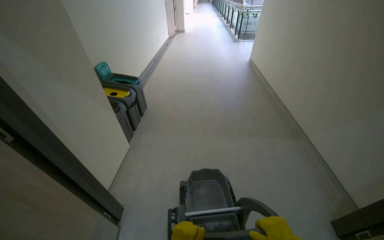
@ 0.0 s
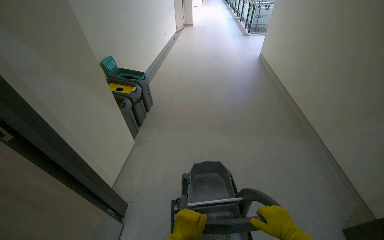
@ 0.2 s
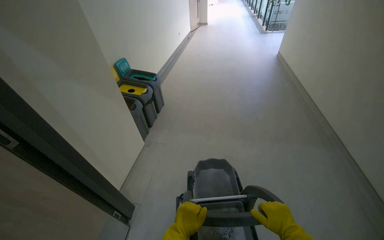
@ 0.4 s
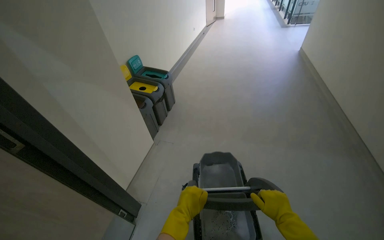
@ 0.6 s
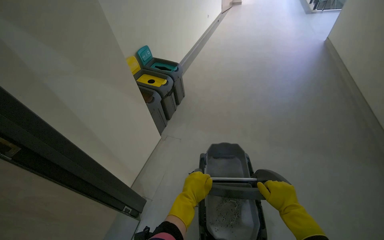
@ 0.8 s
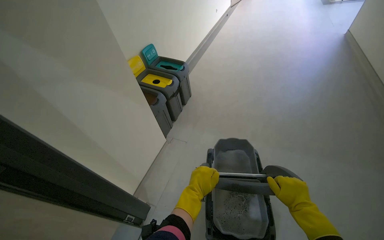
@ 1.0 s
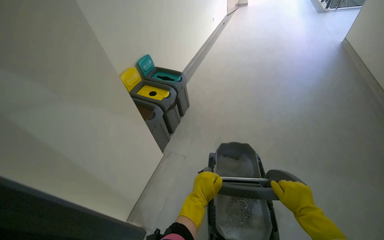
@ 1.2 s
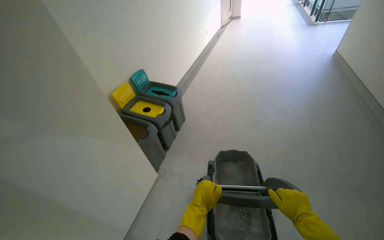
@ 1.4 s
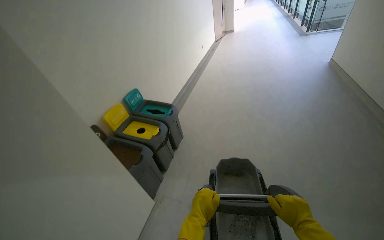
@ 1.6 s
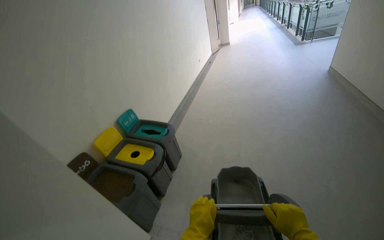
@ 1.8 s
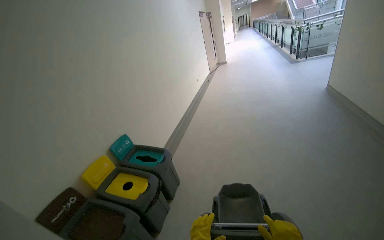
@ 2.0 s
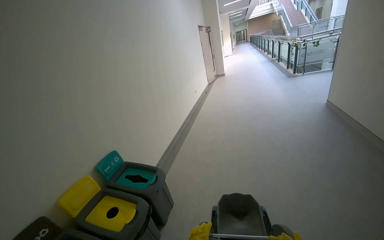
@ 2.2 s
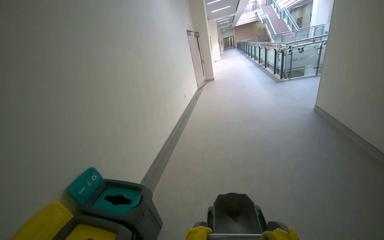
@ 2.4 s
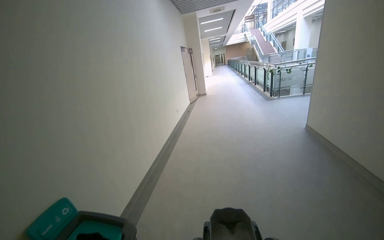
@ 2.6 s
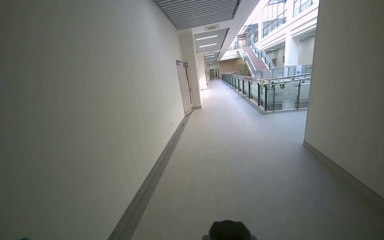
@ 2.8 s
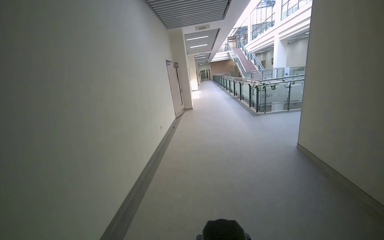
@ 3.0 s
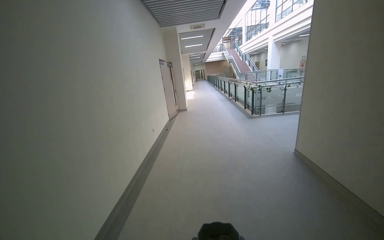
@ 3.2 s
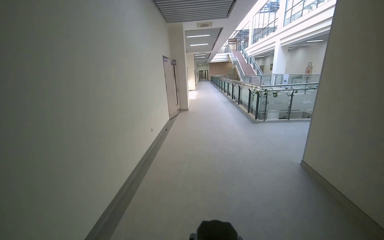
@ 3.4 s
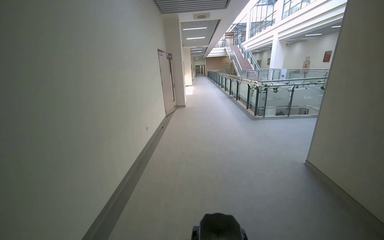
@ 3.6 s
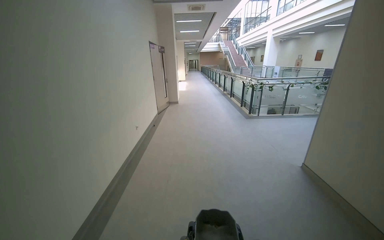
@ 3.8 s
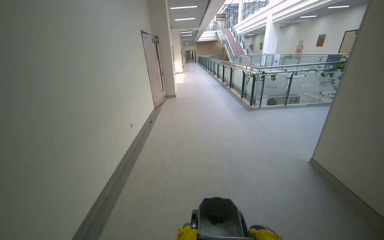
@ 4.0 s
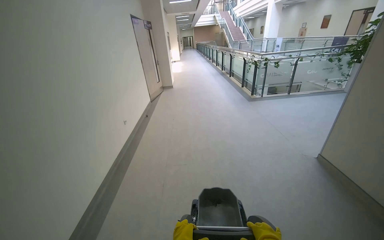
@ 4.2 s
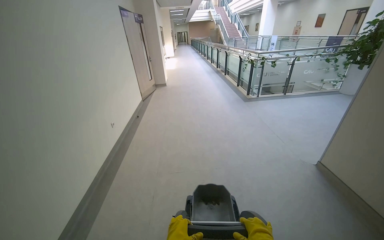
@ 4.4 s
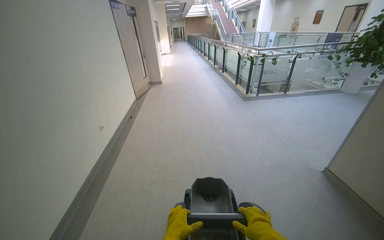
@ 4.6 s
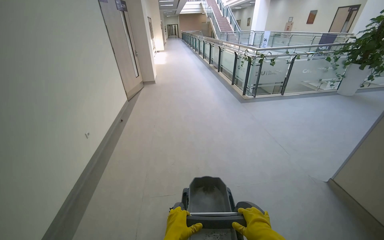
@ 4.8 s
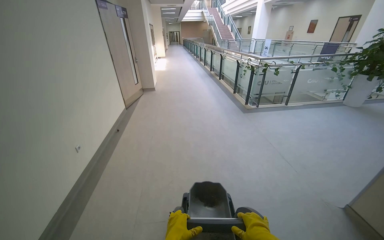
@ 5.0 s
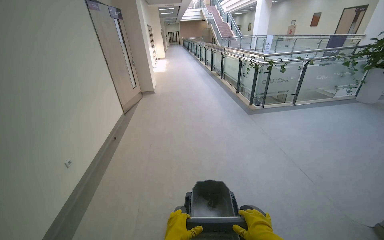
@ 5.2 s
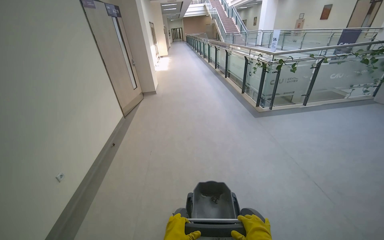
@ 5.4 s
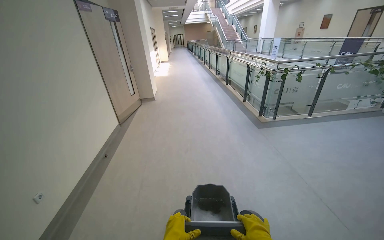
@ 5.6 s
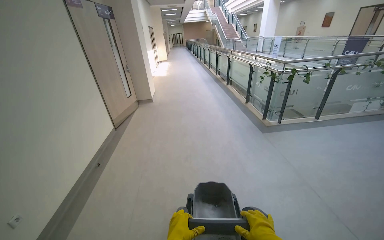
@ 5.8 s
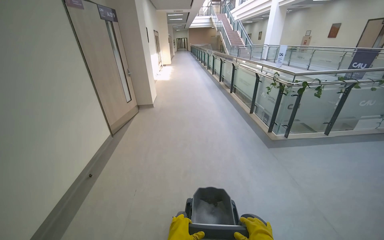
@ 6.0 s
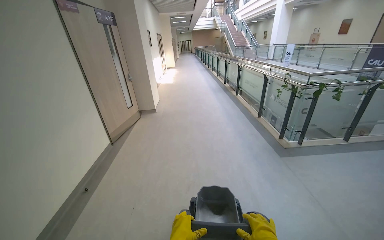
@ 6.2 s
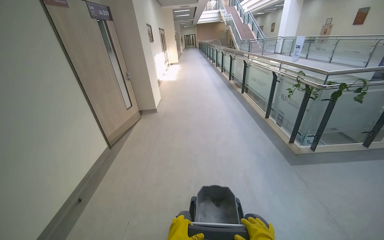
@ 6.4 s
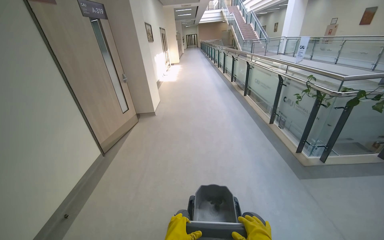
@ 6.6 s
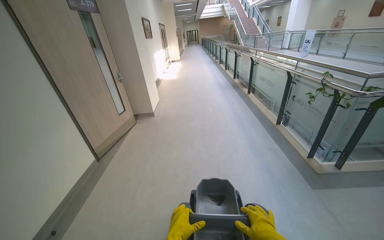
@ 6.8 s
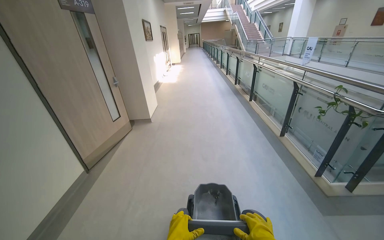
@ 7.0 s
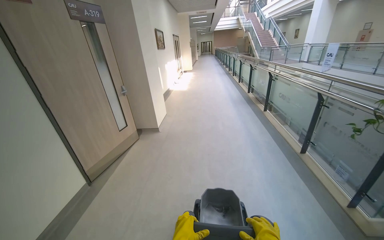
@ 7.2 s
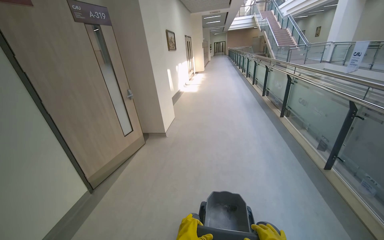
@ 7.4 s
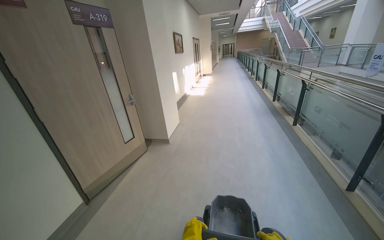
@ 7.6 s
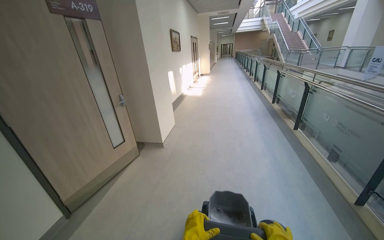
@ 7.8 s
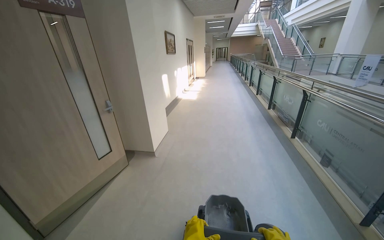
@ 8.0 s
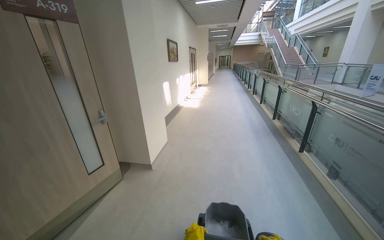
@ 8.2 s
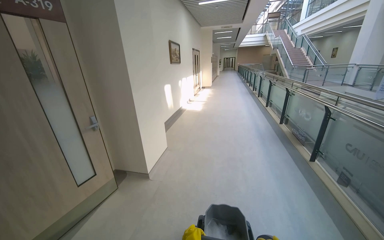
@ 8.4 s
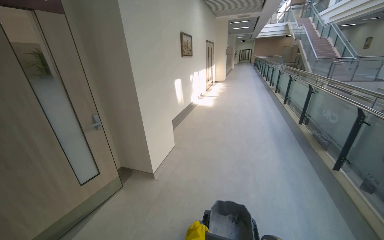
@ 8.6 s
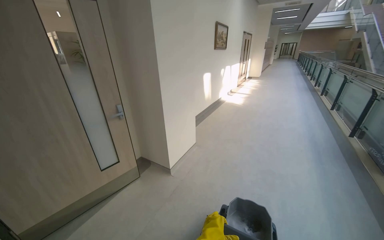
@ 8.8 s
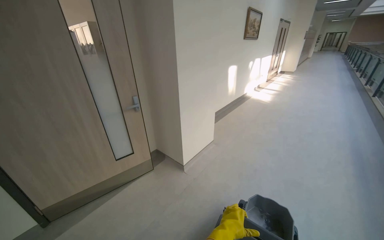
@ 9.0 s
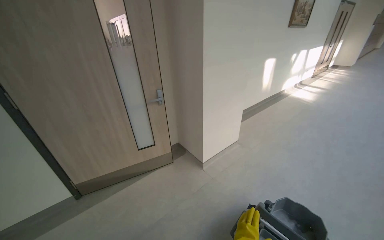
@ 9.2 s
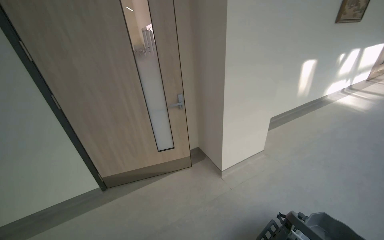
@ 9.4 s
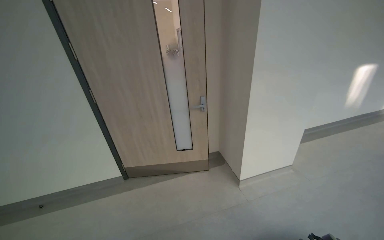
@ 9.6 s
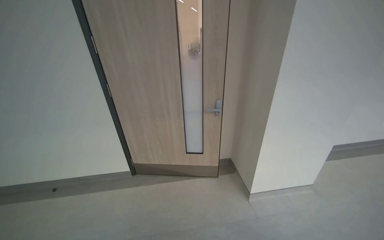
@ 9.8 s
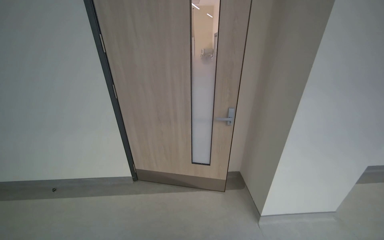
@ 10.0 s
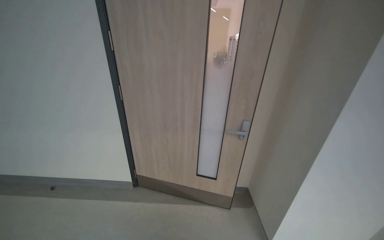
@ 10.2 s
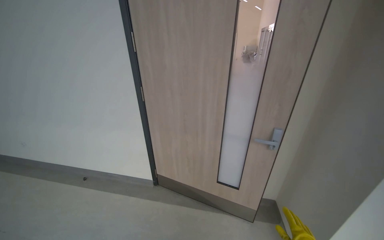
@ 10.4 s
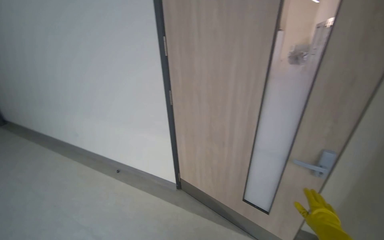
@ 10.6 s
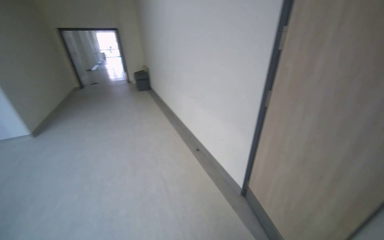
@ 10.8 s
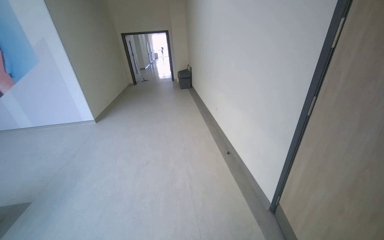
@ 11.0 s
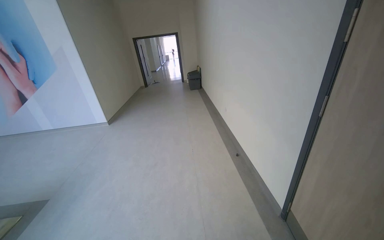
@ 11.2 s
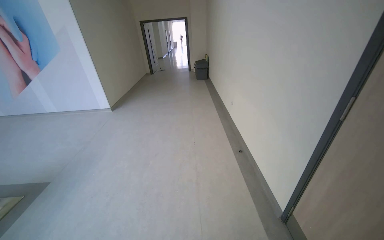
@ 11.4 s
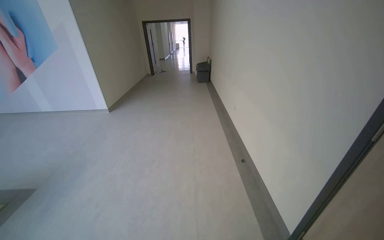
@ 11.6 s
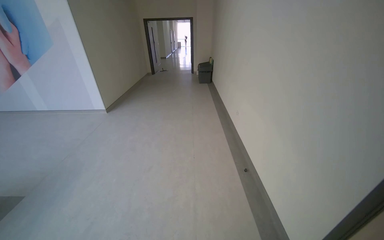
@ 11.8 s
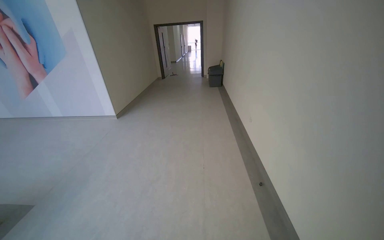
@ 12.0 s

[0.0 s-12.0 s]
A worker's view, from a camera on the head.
Job: mopping floor.
The whole recording: Mopping hallway floor. The worker mops the hallway floor using a flat mop and a bucket.
0.0 to 1.6 s: The camera is carried about 80 cm. The camera sweeps to the left, by approximately 20 degrees.
1.6 to 3.0 s: The camera is carried approximately 1 m. The view tilts about 25 degrees upward.
3.0 to 4.4 s: The head travels roughly 1.5 m. The camera pitches downward, by some 10 degrees.
4.4 to 6.0 s: The camera travels some 1.5 m.
6.0 to 7.6 s: The wearer moves about 1.5 m. The view pans to the left by some 15 degrees.
7.6 to 9.0 s: The camera travels about 1 m. The head turns to the left by approximately 25 degrees.
9.0 to 10.4 s: The head travels some 60 cm. The wearer looks some 60 degrees further to the left.
10.4 to 12.0 s: The camera travels approximately 60 cm. The wearer looks roughly 85 degrees further to the left.

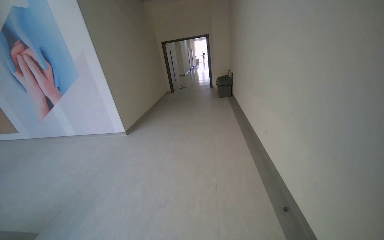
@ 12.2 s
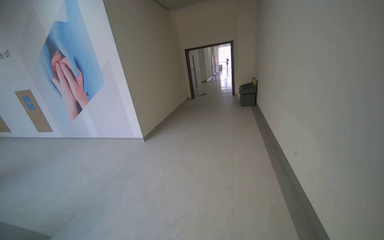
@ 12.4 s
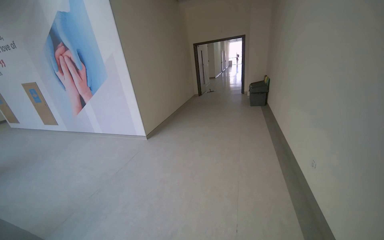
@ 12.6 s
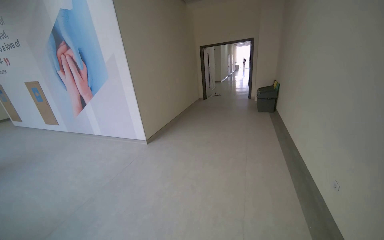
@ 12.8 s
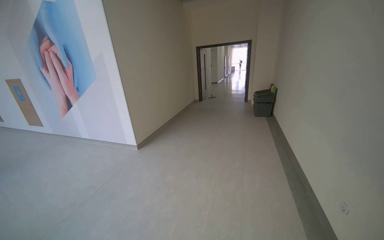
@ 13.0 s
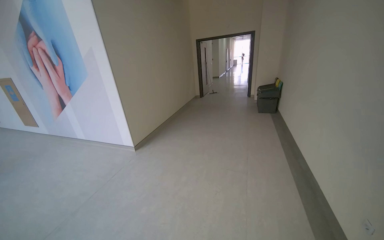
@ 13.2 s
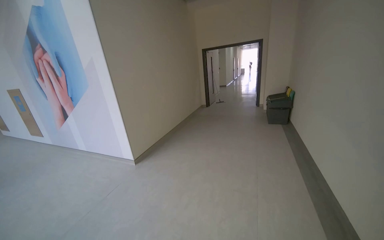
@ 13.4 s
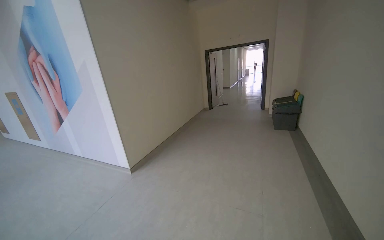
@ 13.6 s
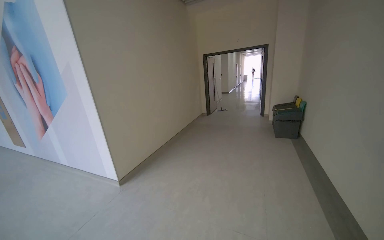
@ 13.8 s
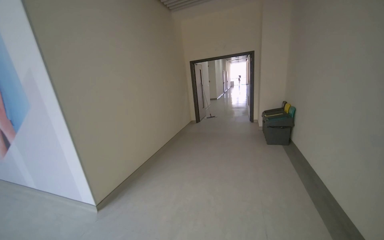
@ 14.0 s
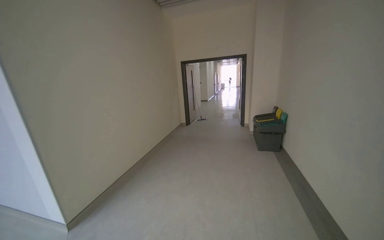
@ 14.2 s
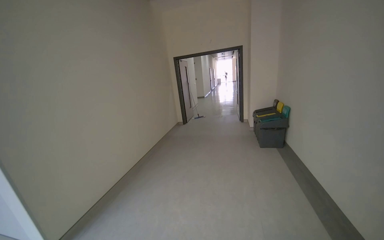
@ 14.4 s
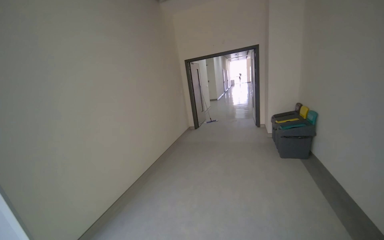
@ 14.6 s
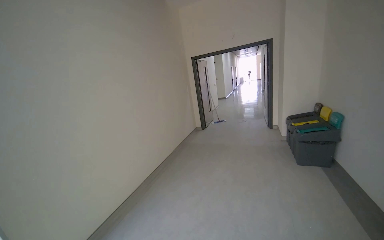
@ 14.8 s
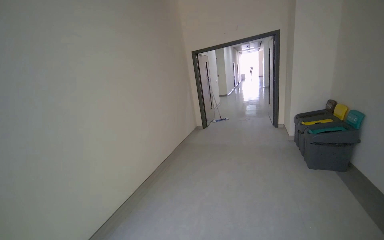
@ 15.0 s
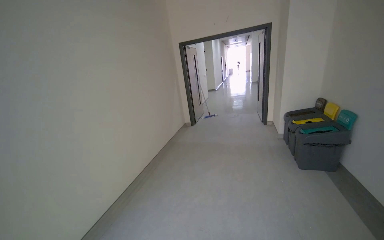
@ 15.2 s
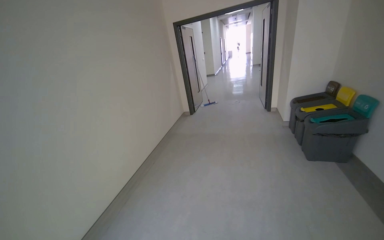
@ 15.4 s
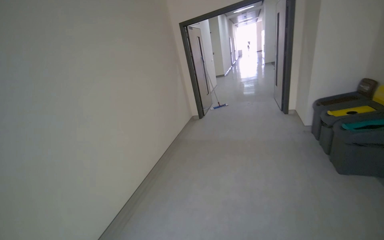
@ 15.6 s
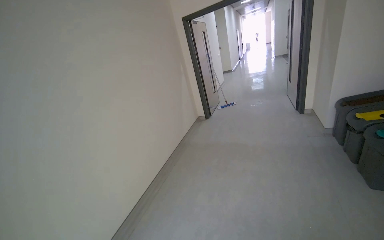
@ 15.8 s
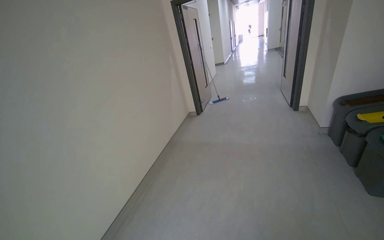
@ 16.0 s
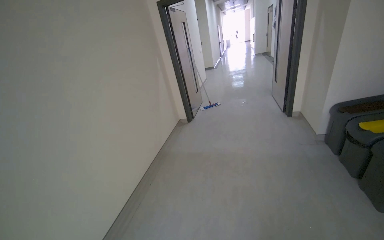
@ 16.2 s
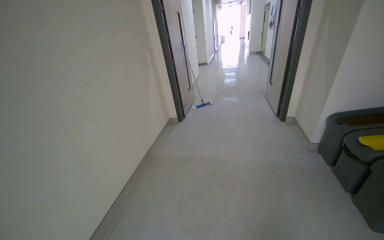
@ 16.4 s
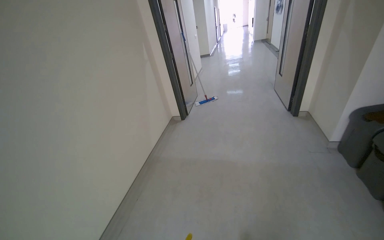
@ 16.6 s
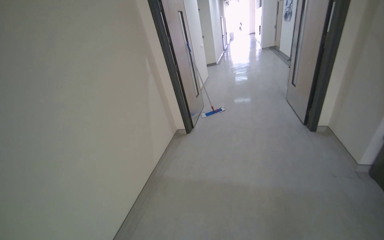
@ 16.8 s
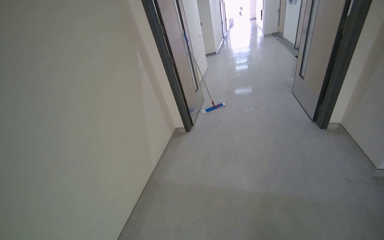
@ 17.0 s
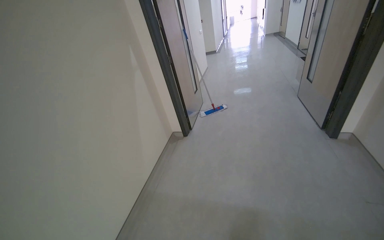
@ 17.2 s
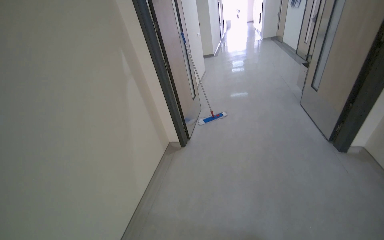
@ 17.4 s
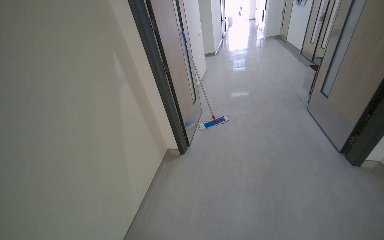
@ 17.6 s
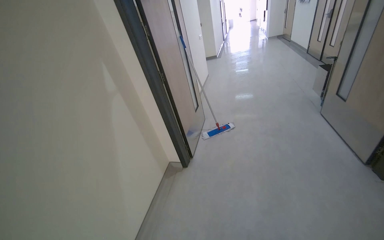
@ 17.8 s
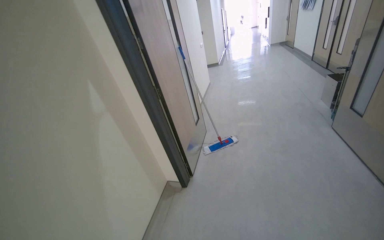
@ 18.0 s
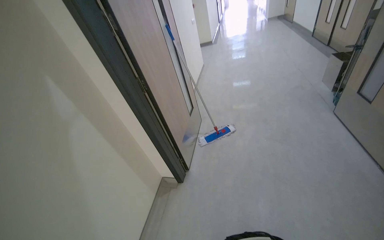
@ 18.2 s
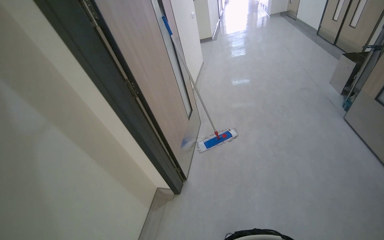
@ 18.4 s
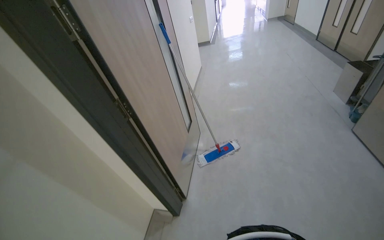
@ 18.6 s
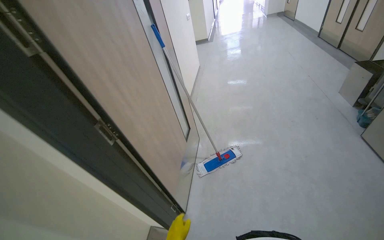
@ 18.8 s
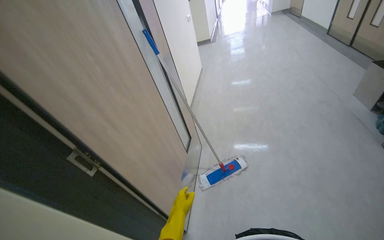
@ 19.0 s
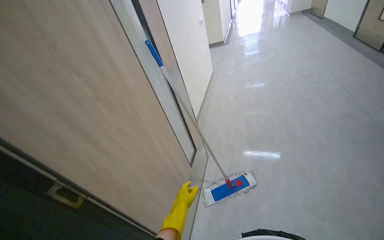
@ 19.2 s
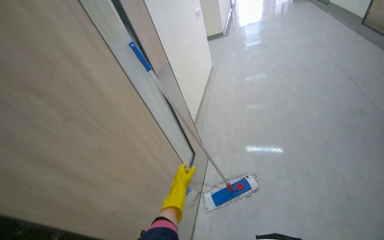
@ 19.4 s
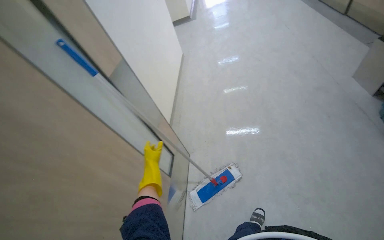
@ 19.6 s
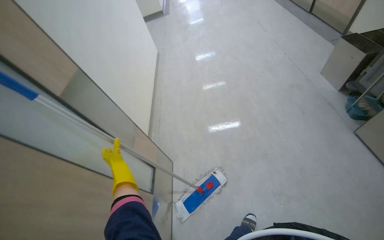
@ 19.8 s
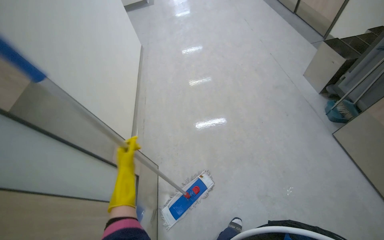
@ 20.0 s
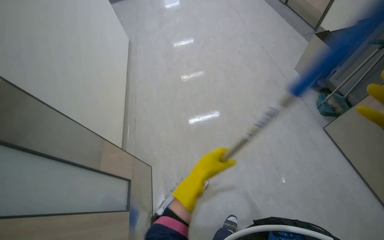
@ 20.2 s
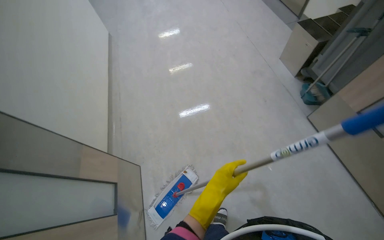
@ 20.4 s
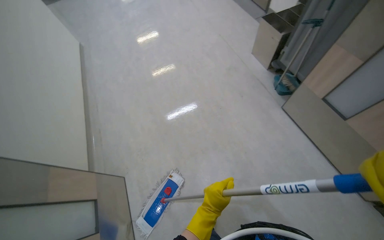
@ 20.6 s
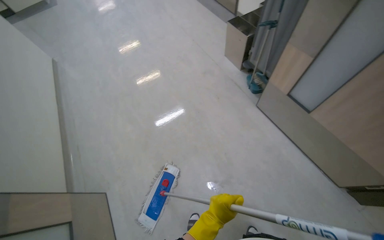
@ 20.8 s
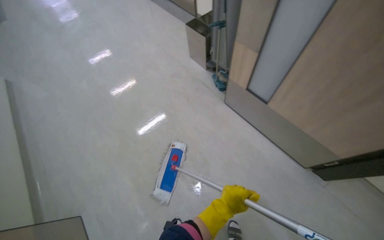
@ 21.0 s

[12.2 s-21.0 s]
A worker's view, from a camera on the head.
Job: mopping floor.
The whole recording: Mopping hallway floor. The worker mops the hallway floor using a flat mop and a bucket.
12.2 to 13.6 s: The wearer moves about 1.5 m. The camera is aimed approximately 15 degrees further to the left.
13.6 to 15.2 s: The camera is carried roughly 2 m.
15.2 to 16.6 s: The head travels some 1.5 m. The view tips downward by roughly 15 degrees.
16.6 to 18.0 s: The wearer moves about 1.5 m.
18.0 to 19.6 s: The wearer moves approximately 1.5 m. The wearer looks about 15 degrees further downward.
19.6 to 21.0 s: The camera is carried roughly 60 cm. The wearer looks about 40 degrees further to the right.
